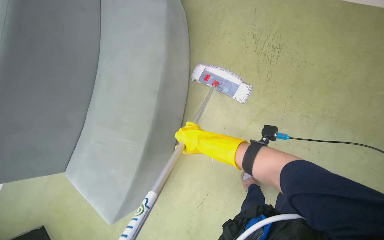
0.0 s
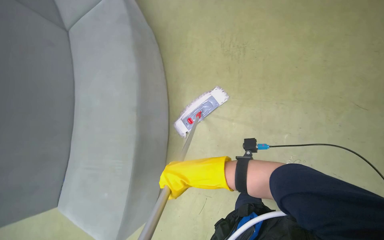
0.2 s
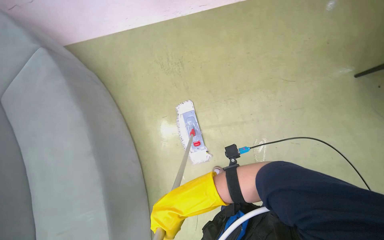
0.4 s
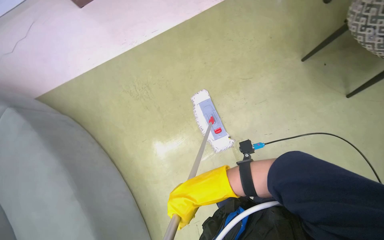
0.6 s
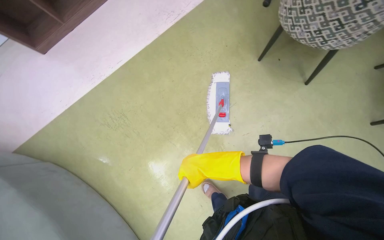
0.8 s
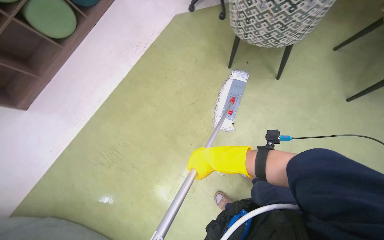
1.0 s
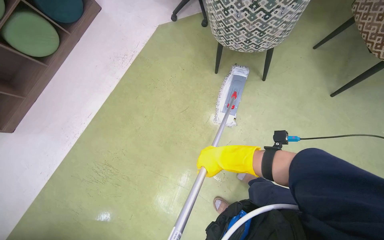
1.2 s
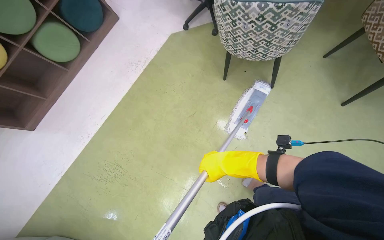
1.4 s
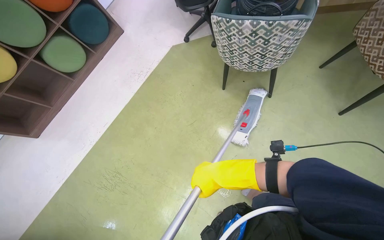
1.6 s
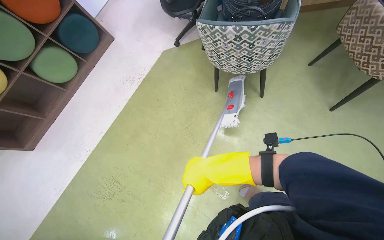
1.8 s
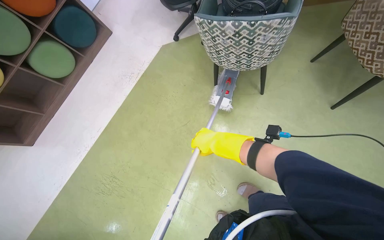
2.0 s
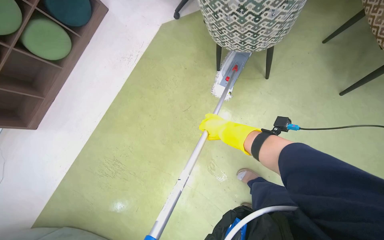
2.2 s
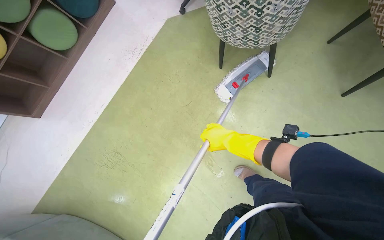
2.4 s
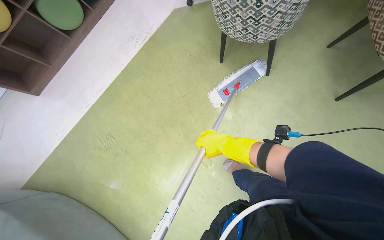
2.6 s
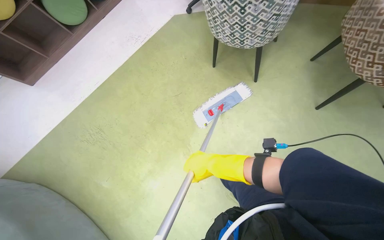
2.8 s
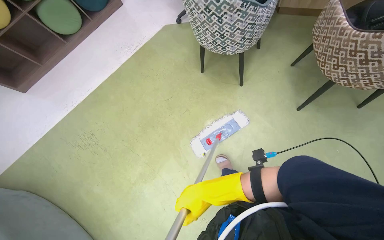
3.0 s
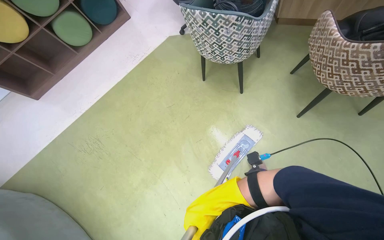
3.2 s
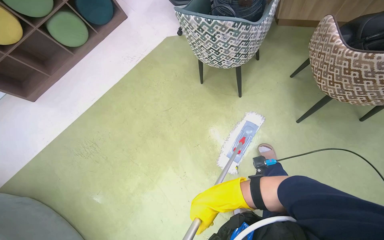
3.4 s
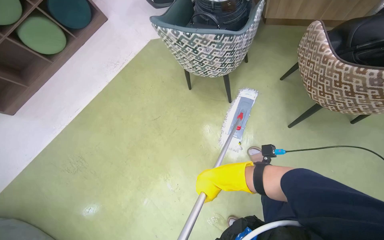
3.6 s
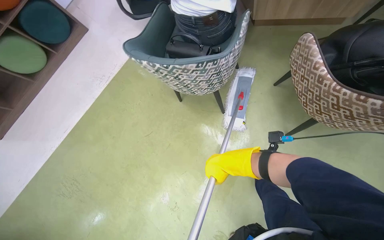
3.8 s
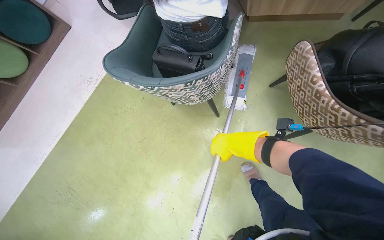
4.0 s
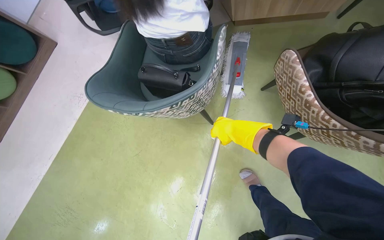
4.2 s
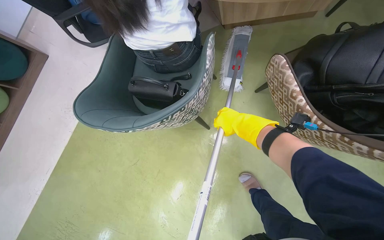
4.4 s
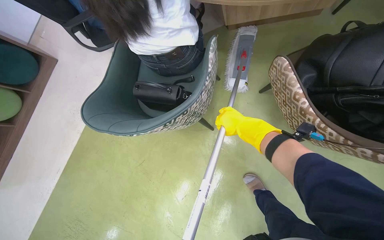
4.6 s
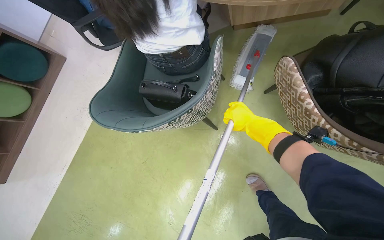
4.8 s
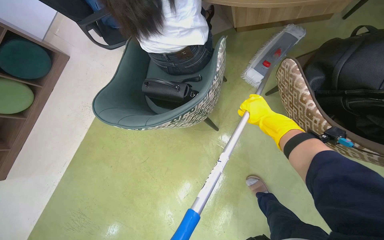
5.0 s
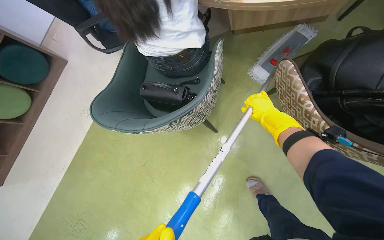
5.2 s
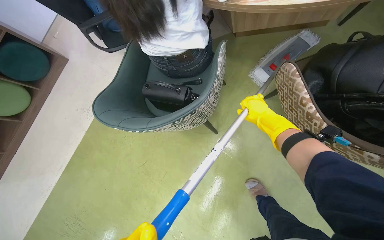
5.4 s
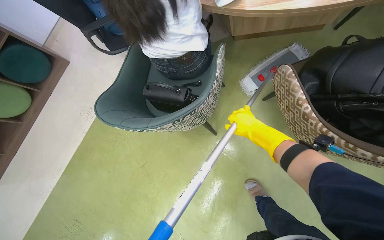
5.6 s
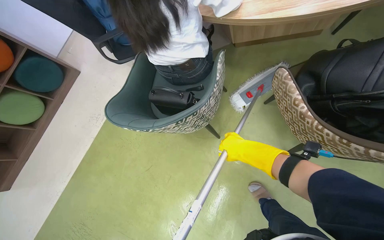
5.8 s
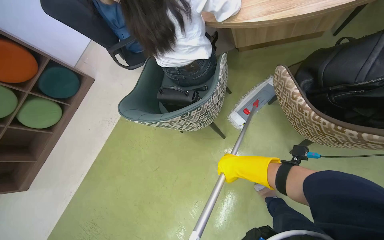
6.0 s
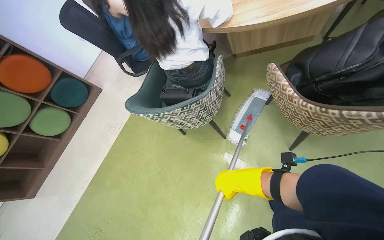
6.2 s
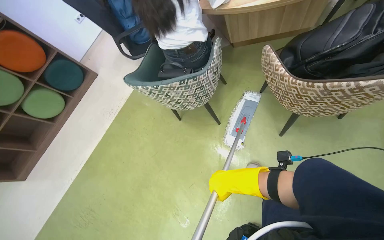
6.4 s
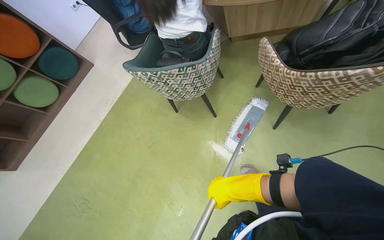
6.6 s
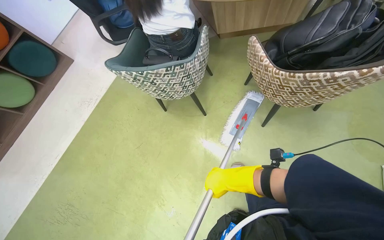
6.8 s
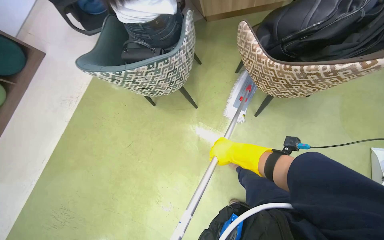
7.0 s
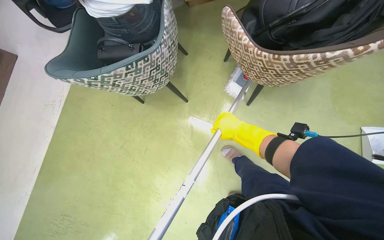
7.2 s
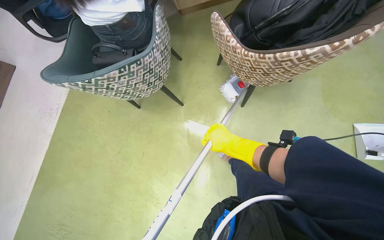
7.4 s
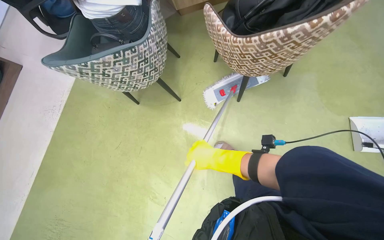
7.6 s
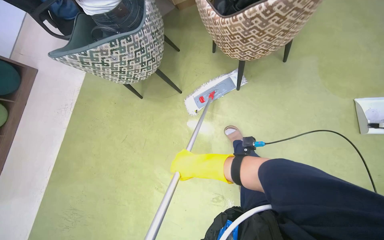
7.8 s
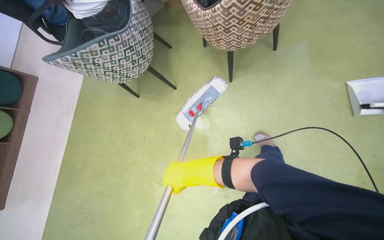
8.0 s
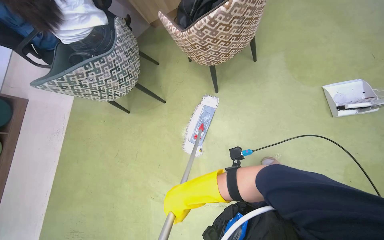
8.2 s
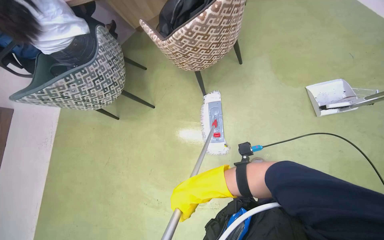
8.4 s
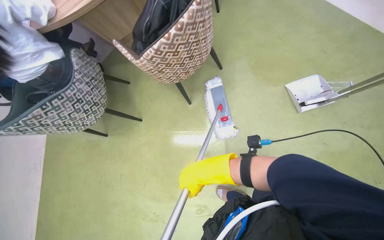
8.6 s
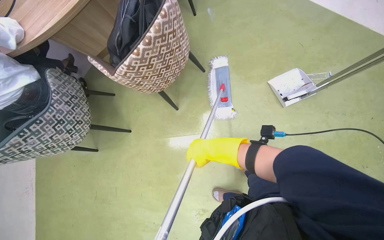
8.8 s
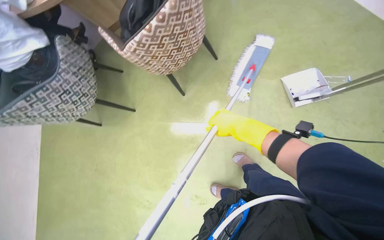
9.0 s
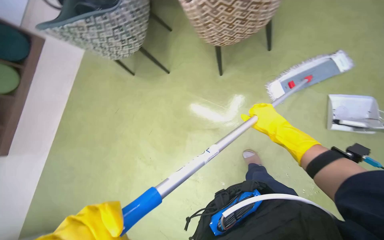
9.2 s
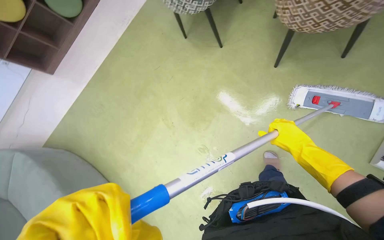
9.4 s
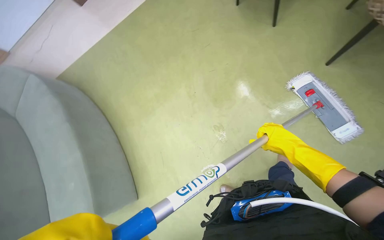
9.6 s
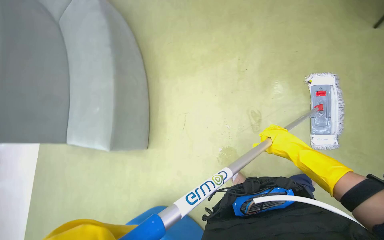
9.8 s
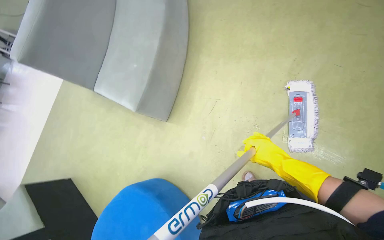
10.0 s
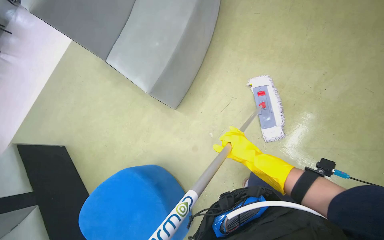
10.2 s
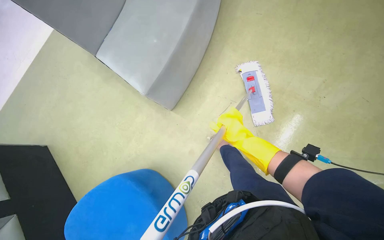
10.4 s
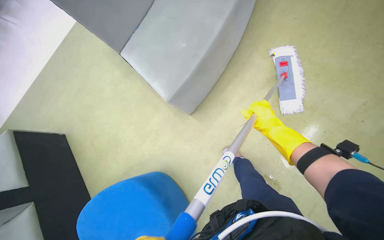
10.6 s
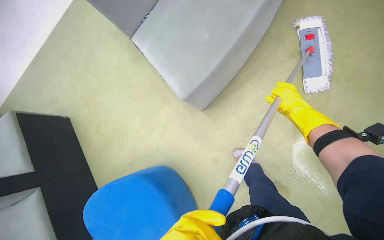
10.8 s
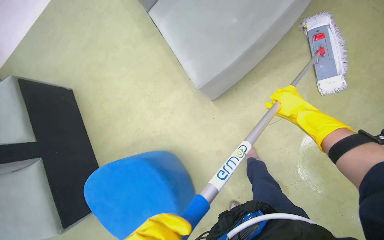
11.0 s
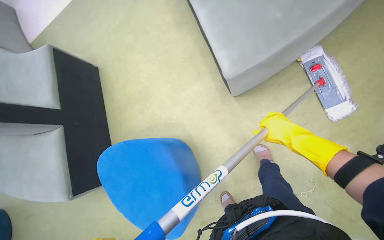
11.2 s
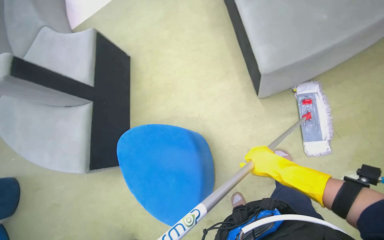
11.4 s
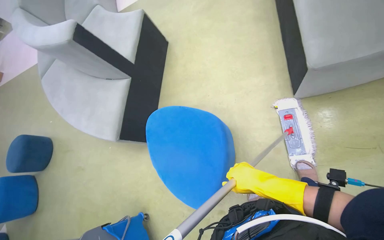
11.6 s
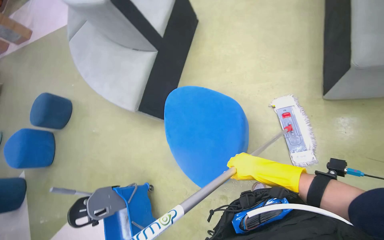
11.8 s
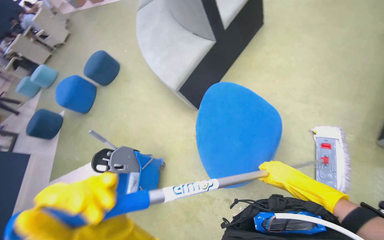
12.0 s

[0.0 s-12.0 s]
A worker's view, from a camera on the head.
Job: mopping floor.
The whole recording: Mopping floor. The worker continues mopping the floor in the office.
0.0 to 1.6 s: The wearer looks some 55 degrees further to the right. The camera pitches upward, by some 25 degrees.
1.6 to 3.0 s: The right hand travels down the picture by approximately 20 cm.
3.0 to 4.4 s: The camera is carried about 70 cm.
4.4 to 6.0 s: The right hand travels down the picture by some 15 cm.
6.0 to 7.6 s: The right hand moves up and down the picture over approximately 20 cm, changing direction 2 times.
7.6 to 9.0 s: The camera travels to the right, approximately 40 cm.
9.0 to 10.4 s: The wearer looks approximately 35 degrees further downward. The scene rotates clockwise by some 55 degrees.
10.4 to 12.0 s: The head turns to the left by some 45 degrees.

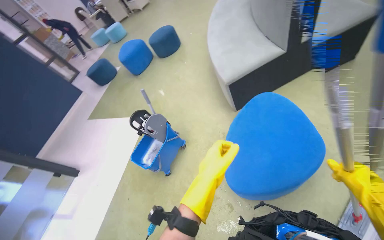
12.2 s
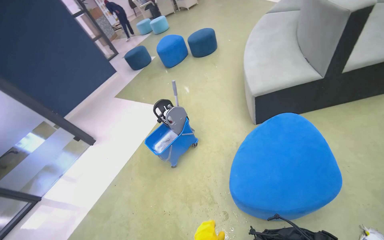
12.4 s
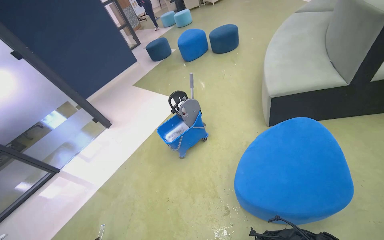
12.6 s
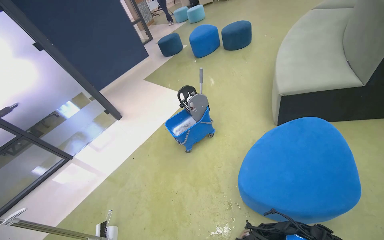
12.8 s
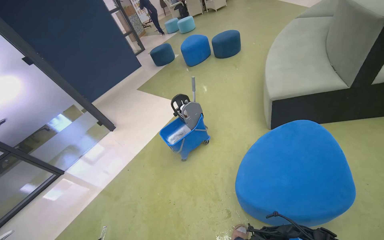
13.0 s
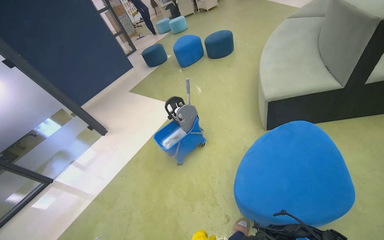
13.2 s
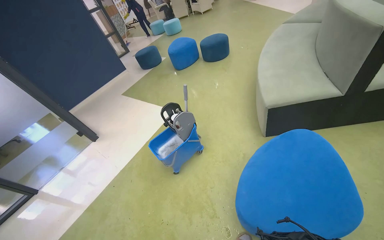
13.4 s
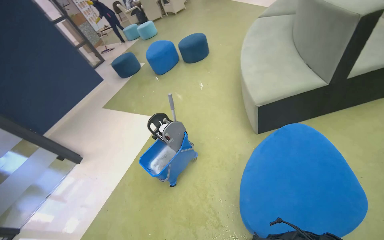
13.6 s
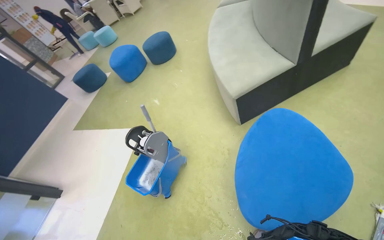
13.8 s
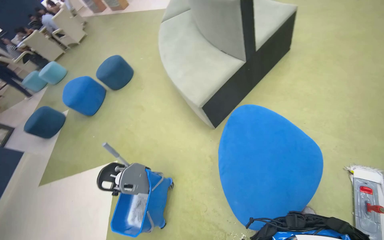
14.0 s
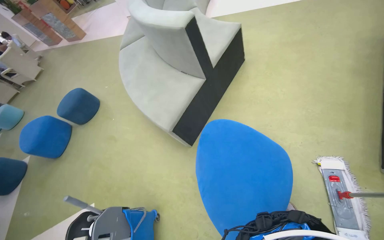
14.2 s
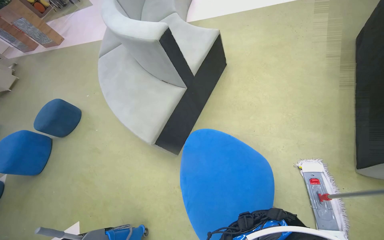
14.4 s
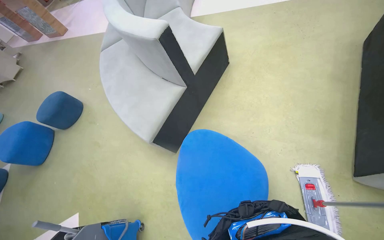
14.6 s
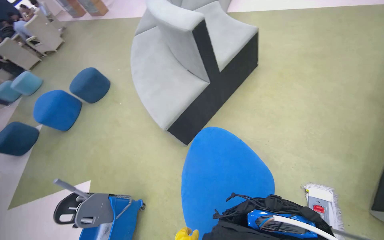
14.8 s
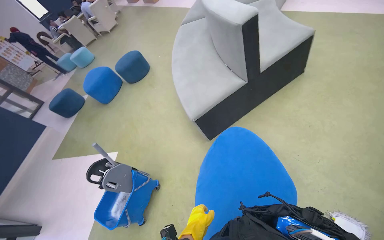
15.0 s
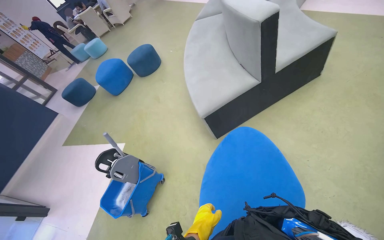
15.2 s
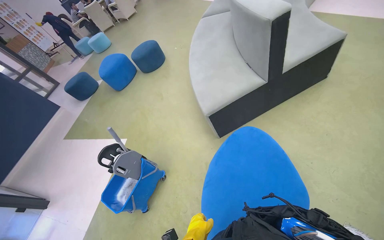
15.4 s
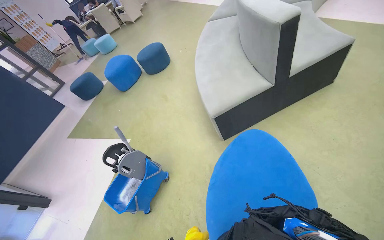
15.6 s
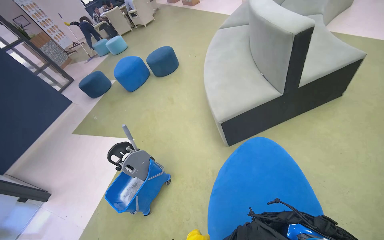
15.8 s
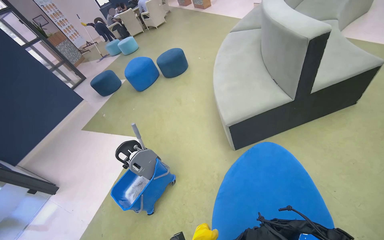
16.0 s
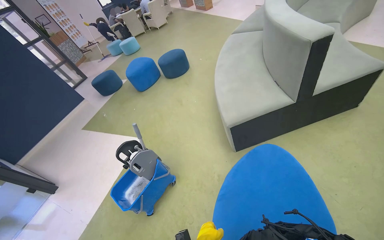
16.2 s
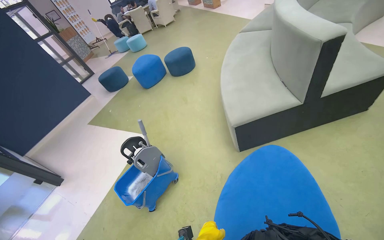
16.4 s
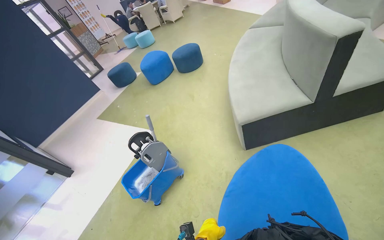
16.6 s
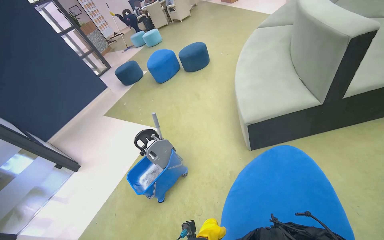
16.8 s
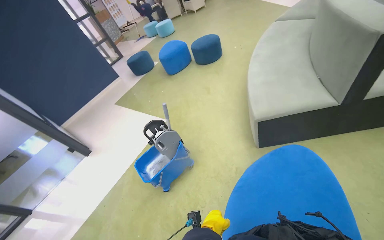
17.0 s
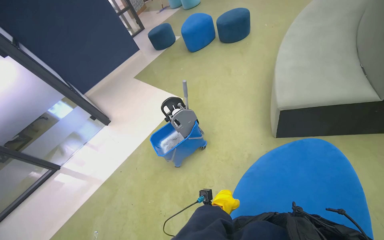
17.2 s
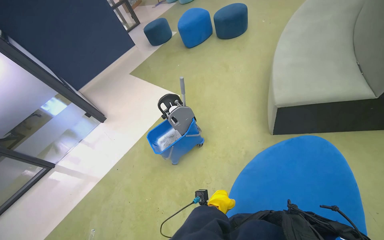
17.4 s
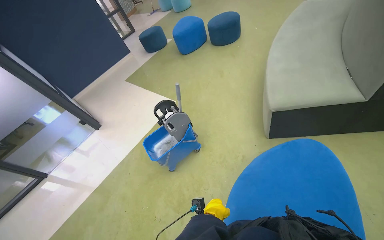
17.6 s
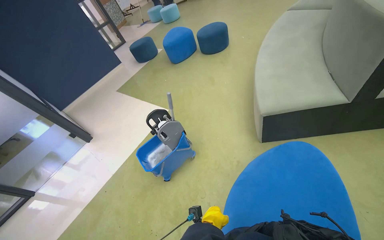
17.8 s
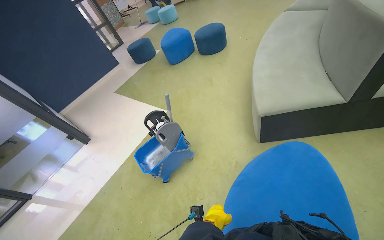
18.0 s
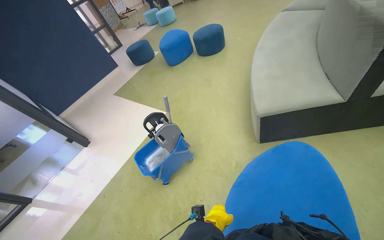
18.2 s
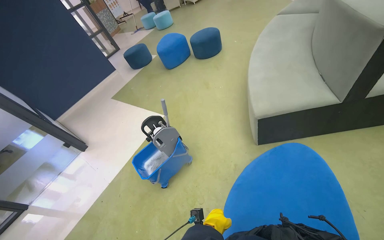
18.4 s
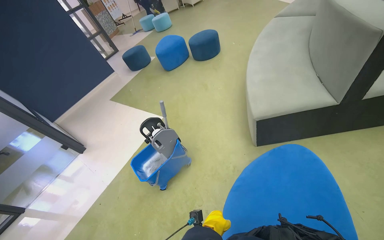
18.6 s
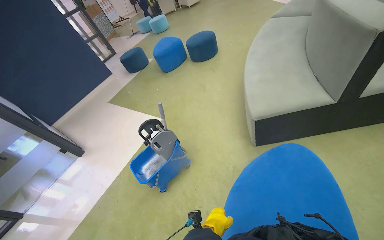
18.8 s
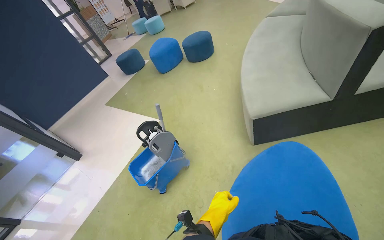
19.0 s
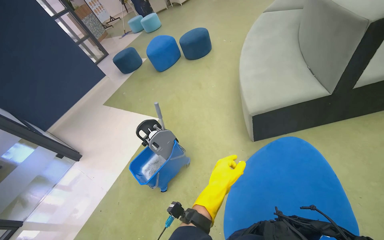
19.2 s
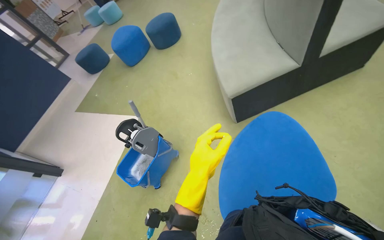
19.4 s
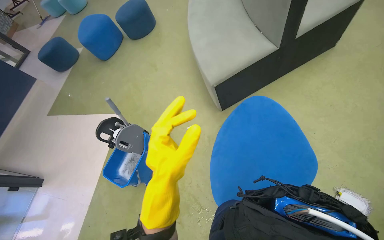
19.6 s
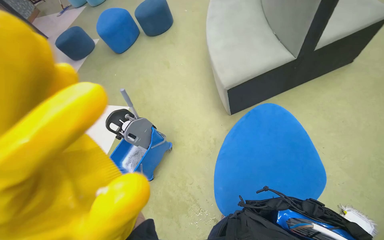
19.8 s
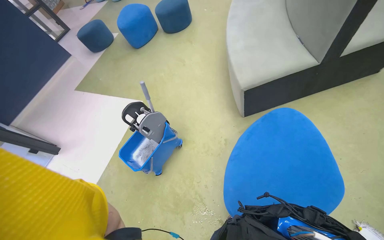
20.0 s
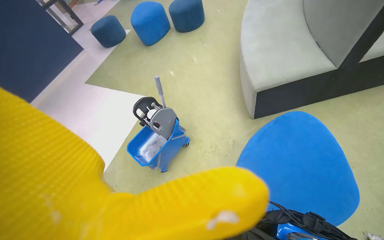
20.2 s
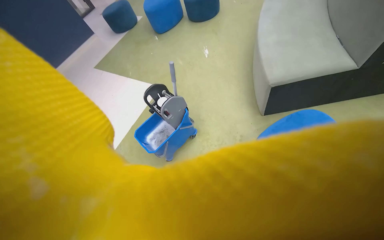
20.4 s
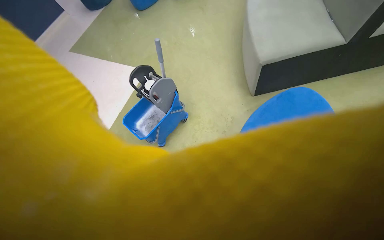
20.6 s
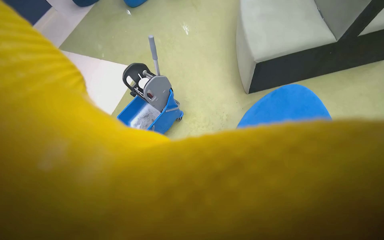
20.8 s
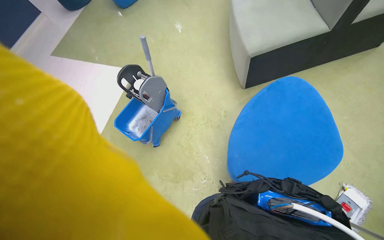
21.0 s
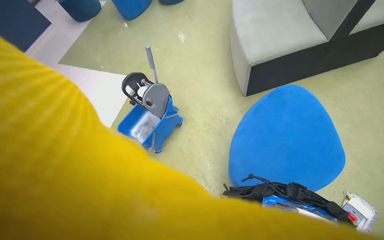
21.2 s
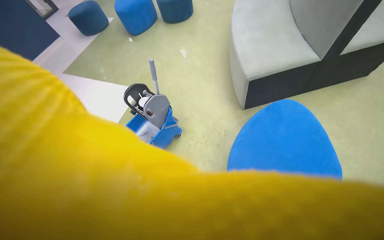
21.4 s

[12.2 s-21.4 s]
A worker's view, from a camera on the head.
Job: mopping floor.
The whole recording: Mopping floor. The worker continues mopping the floor in the office.
18.4 to 19.8 s: The wearer's head swings roughly 15 degrees to the right.
